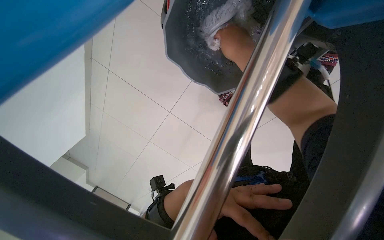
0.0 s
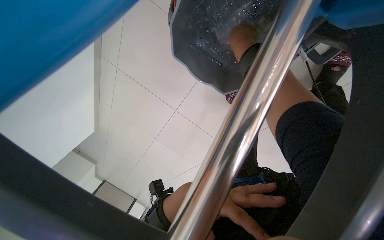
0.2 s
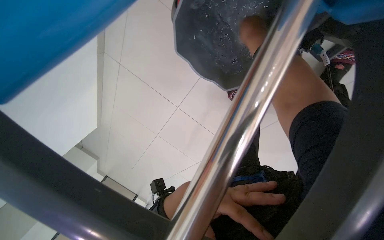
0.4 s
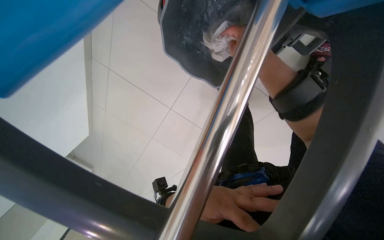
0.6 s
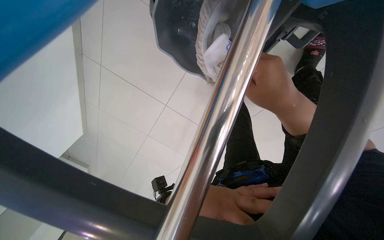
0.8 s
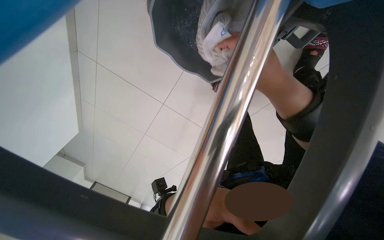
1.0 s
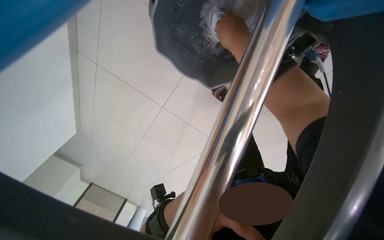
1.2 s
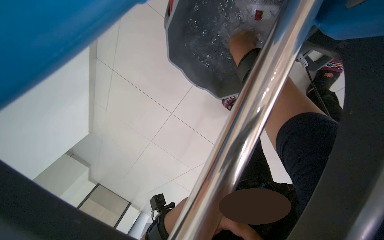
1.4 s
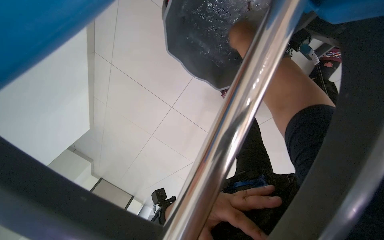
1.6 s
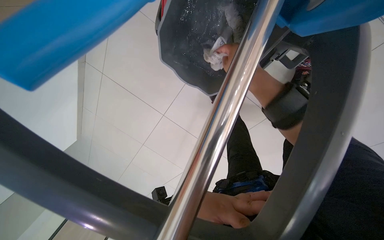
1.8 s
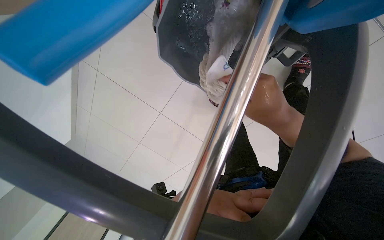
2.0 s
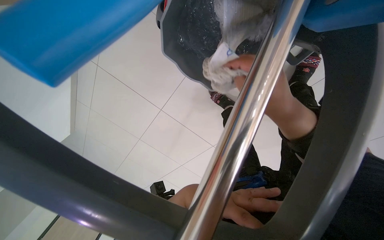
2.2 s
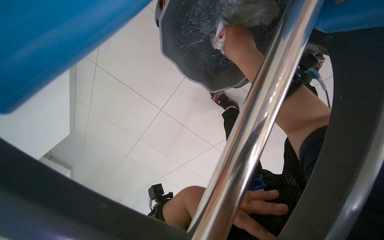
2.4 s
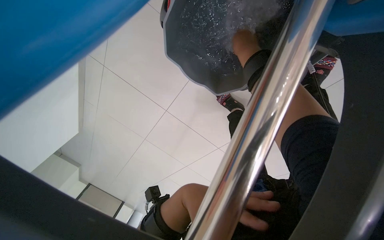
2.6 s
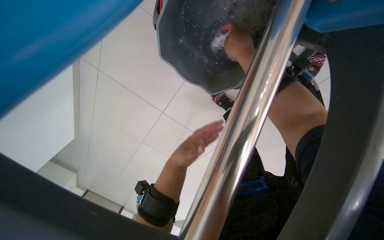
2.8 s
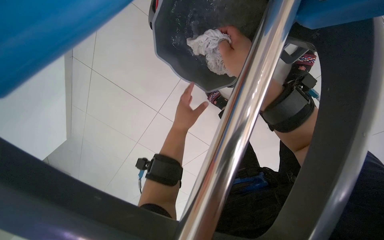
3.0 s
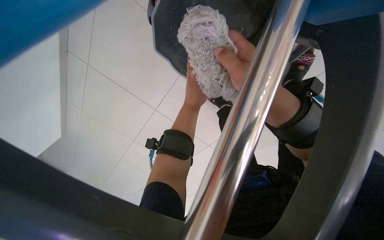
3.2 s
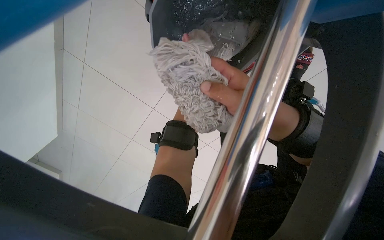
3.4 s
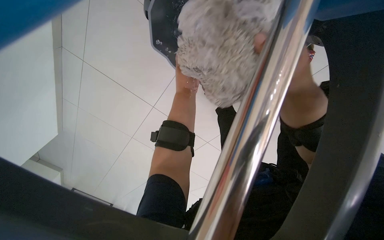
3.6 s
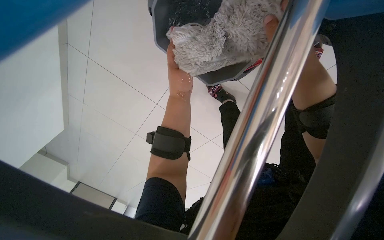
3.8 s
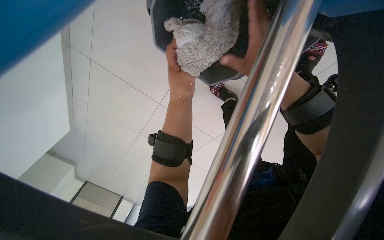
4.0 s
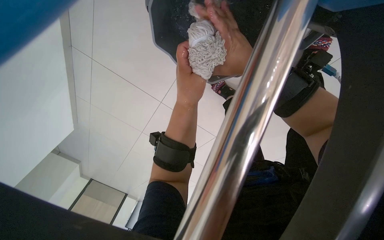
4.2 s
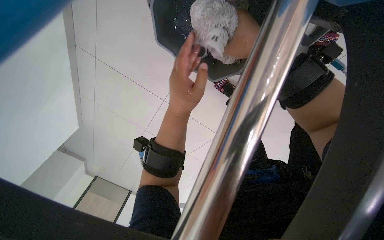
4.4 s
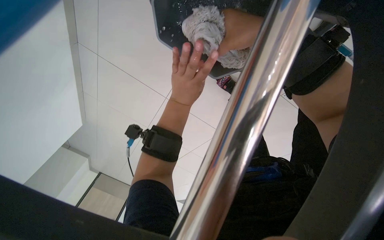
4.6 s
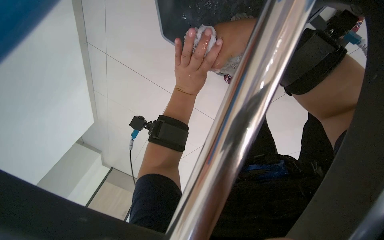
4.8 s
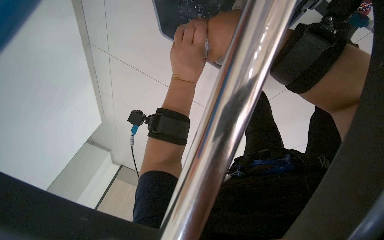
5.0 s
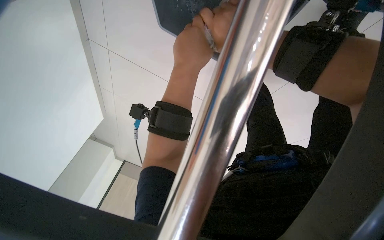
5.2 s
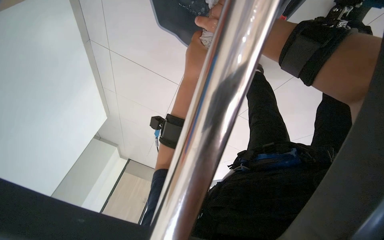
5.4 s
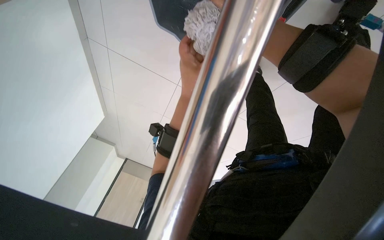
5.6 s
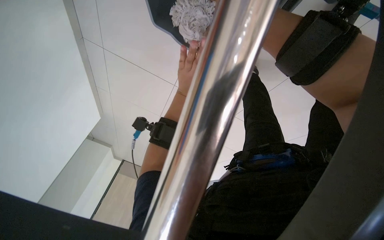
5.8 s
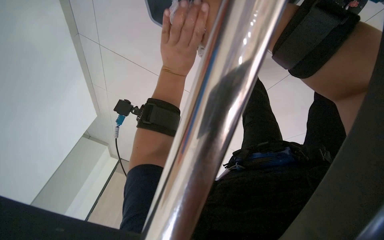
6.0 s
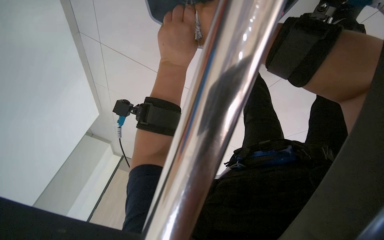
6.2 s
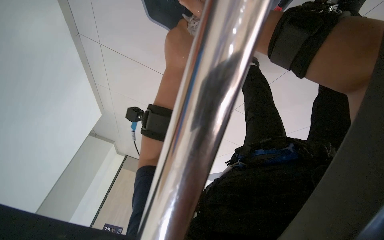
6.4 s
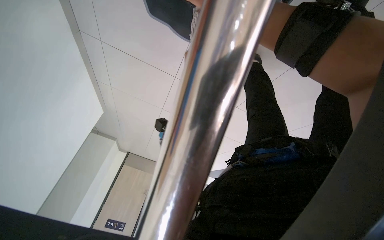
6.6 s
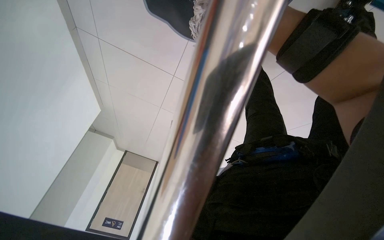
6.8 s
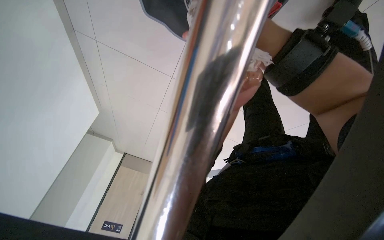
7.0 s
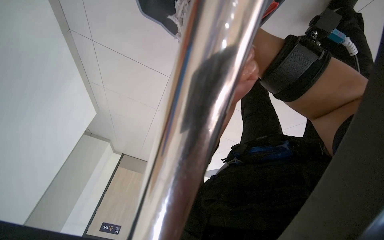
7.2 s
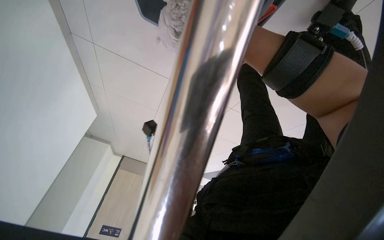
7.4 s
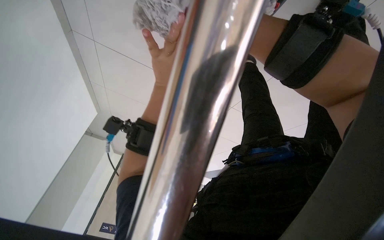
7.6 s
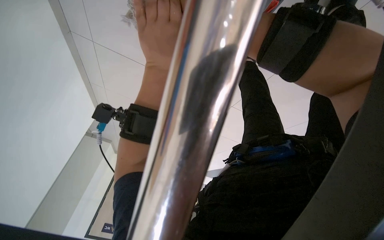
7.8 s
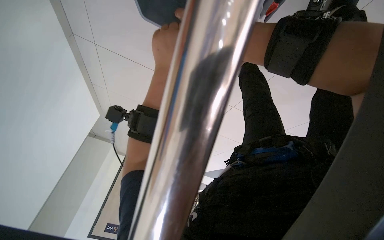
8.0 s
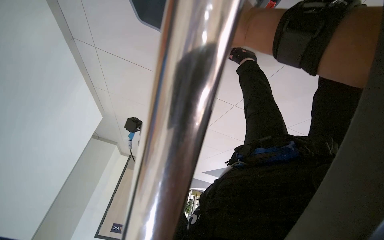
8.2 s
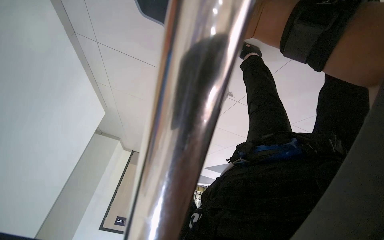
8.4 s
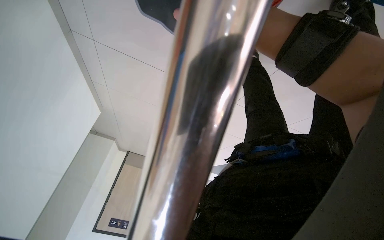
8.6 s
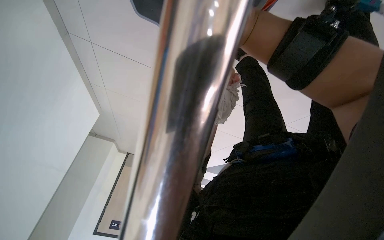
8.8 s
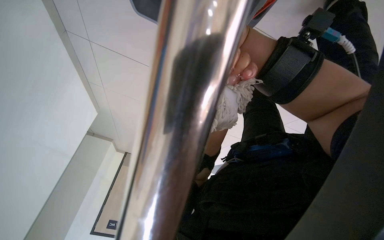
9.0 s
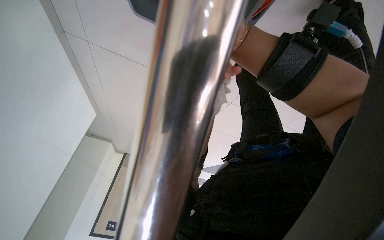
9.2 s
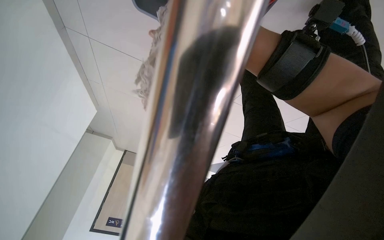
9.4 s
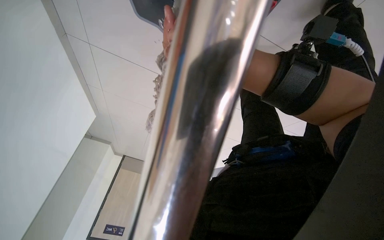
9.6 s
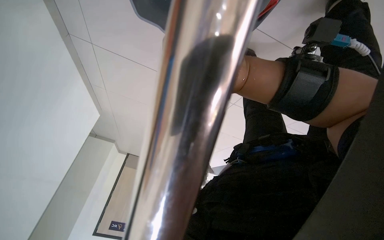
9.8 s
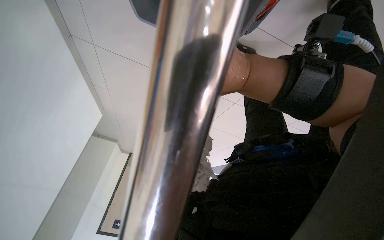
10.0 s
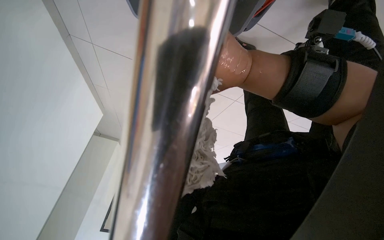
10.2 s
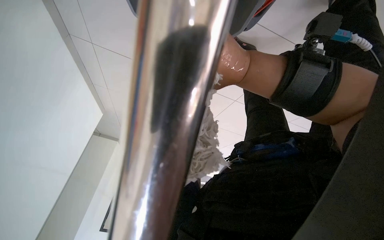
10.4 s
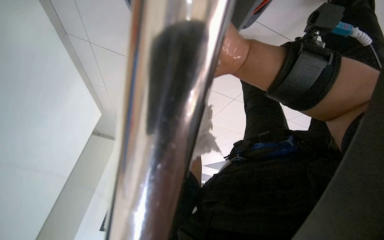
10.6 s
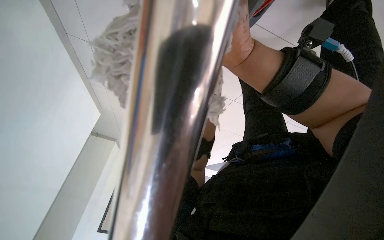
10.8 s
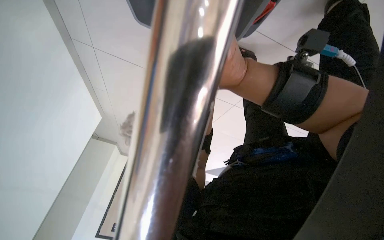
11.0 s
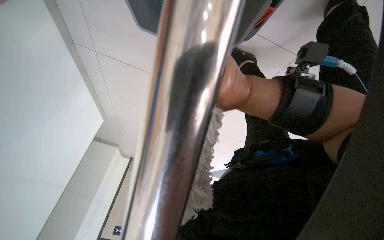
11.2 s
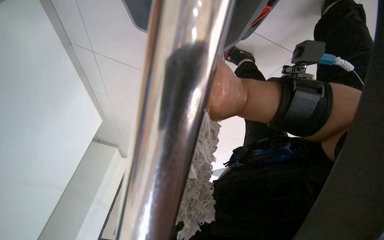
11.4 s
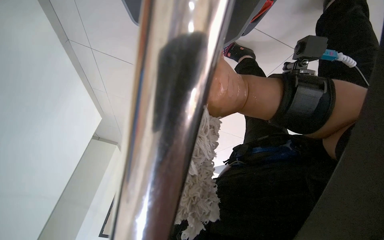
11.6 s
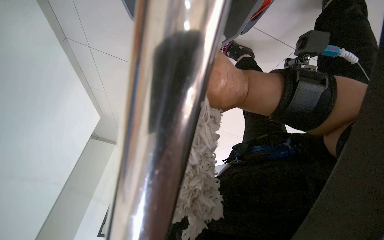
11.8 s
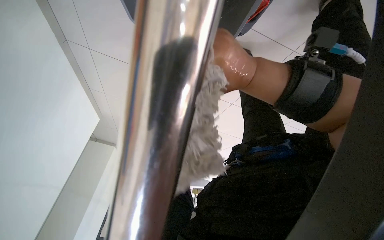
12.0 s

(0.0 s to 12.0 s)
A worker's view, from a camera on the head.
Job: preparing cleaning supplies.
The whole recording: Preparing mop and moving cart. The worker washes the whole mop head.
1.6 s - 3.0 s: The left hand moves up the picture, farther from the camera and to the left, approximately 25 cm.
4.4 s - 6.0 s: The view pans to the left by approximately 15 degrees. The left hand goes nearer and farther, roughly 20 cm each way, reversing 2 times.

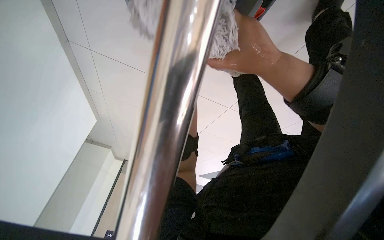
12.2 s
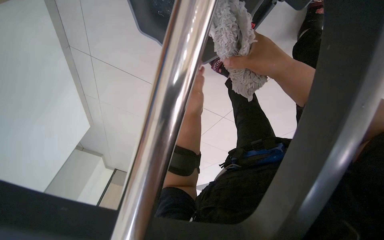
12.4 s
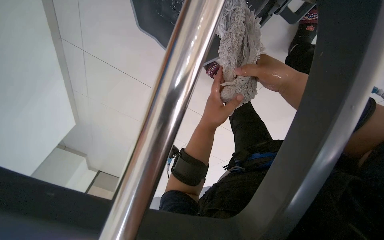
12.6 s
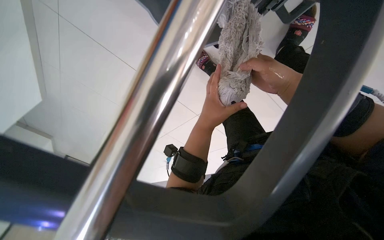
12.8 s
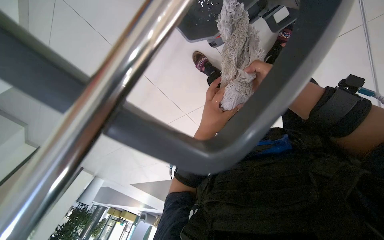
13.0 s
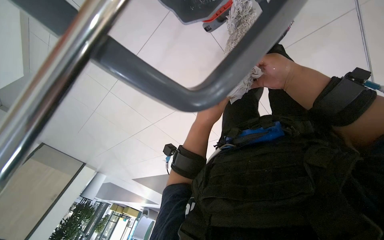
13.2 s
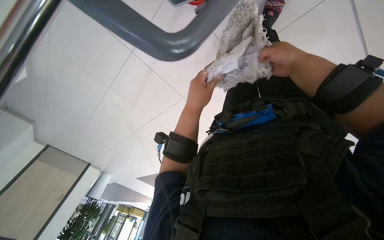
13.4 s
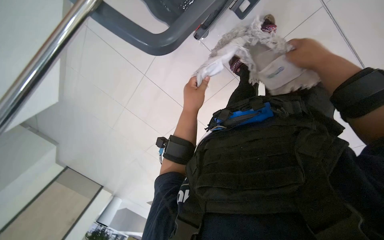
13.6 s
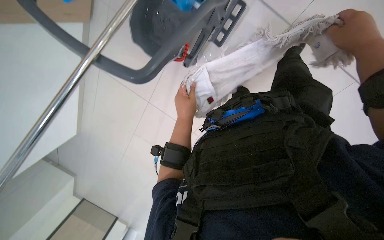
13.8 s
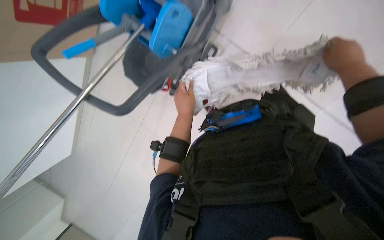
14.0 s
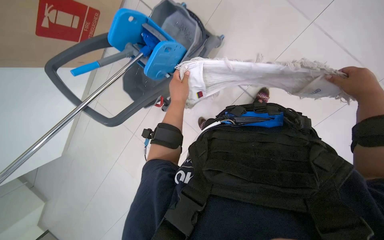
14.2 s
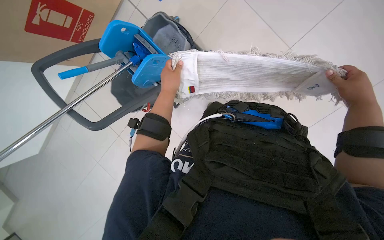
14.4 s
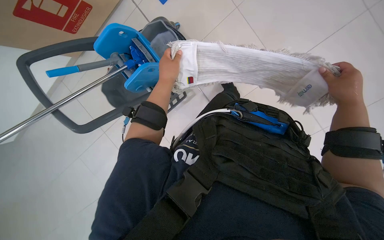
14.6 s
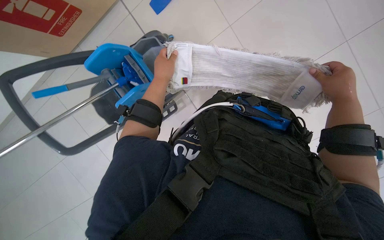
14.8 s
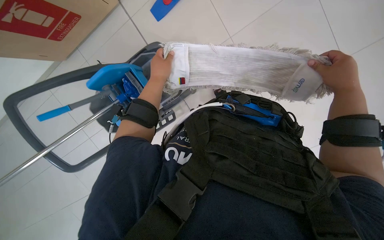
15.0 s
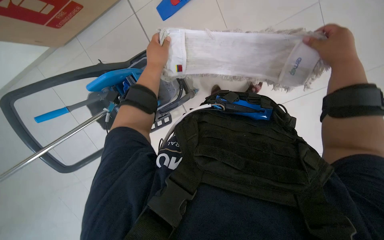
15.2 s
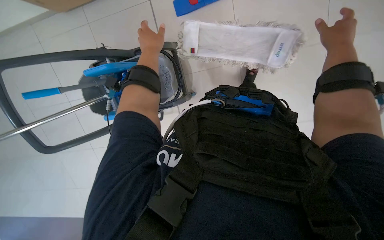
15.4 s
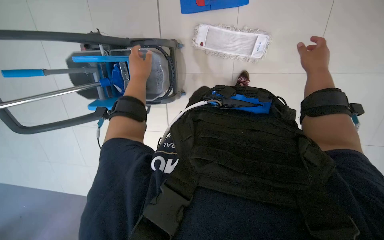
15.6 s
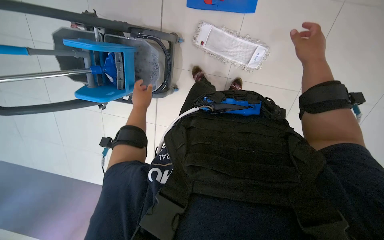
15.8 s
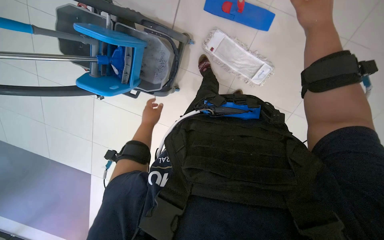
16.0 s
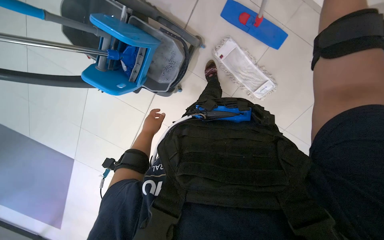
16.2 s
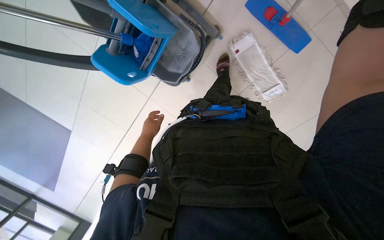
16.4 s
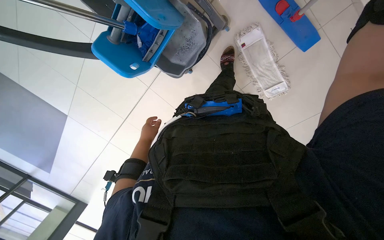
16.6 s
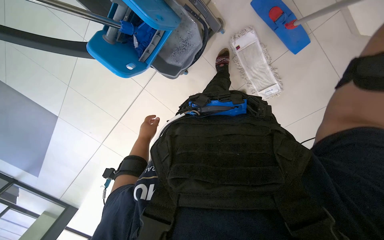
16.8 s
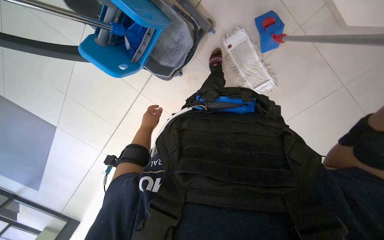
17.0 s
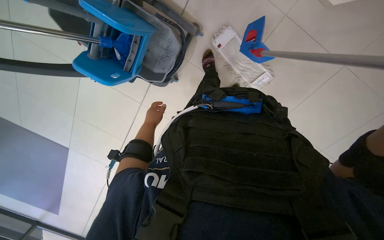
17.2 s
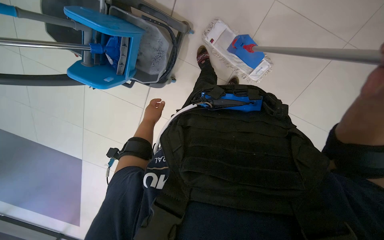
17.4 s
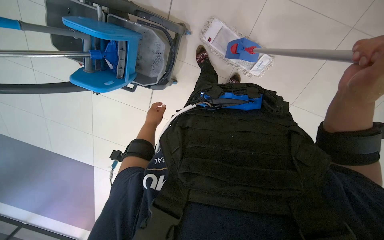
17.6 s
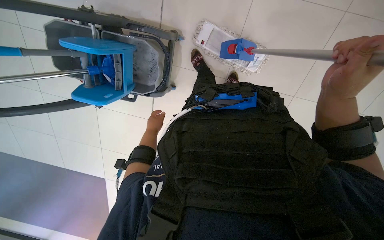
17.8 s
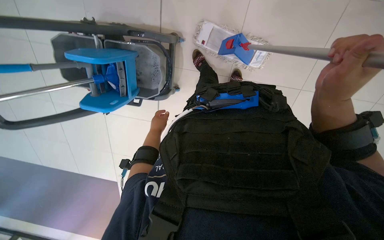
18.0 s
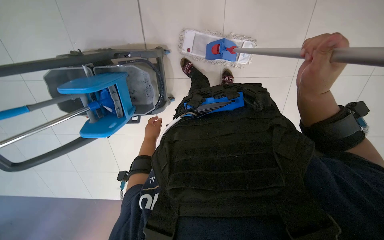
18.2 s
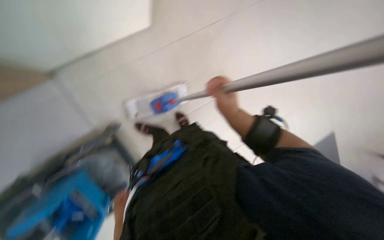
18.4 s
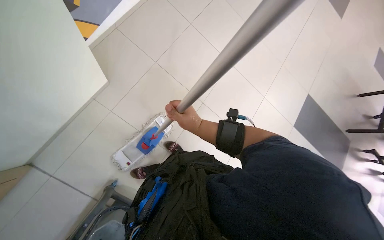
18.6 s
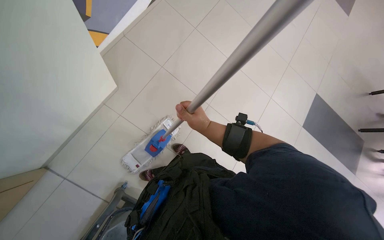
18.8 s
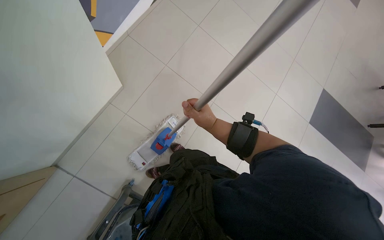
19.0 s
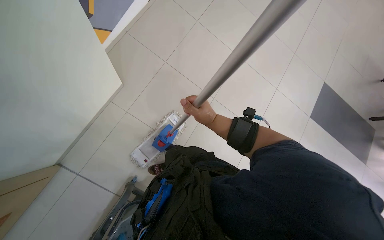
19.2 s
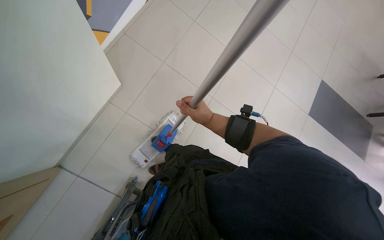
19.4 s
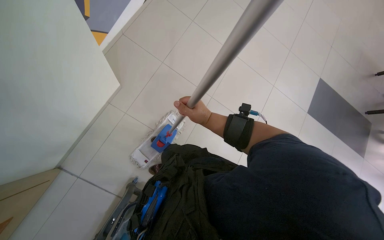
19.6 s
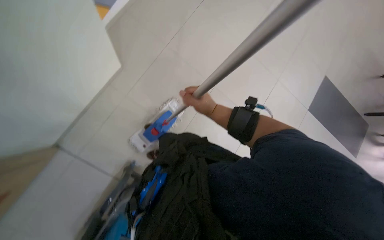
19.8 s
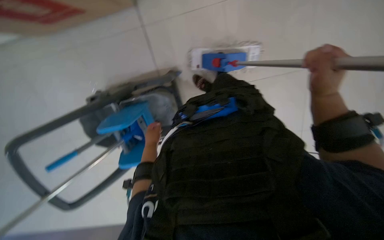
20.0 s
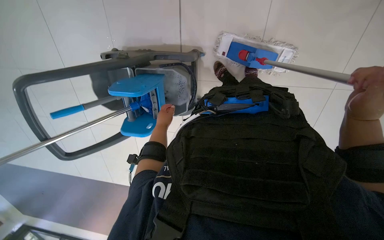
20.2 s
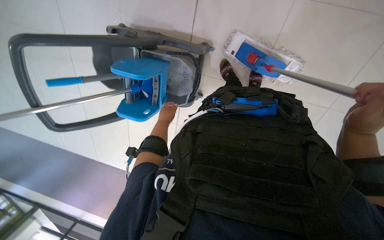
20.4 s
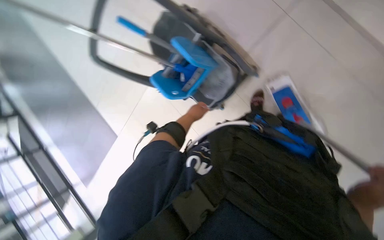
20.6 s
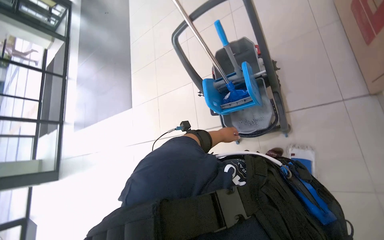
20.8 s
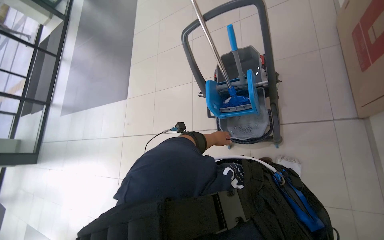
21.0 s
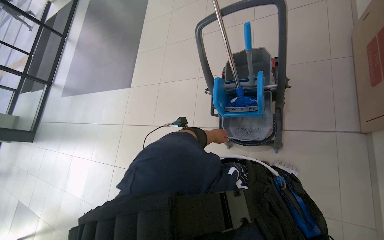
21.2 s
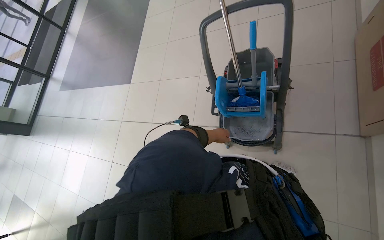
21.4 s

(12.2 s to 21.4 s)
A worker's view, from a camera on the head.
Job: preparing cleaning supplies.
The whole recording: Preparing mop and moving cart. The worker washes the whole mop head.
13.8 s - 15.2 s: The camera pitches upward, by roughly 15 degrees. The left hand heads up the picture, covering approximately 15 cm.
15.2 s - 16.8 s: The camera travels about 80 cm. The view tilts some 15 degrees downward. The scene rotates clockwise by roughly 35 degrees.
16.8 s - 18.4 s: The view tilts about 25 degrees upward. The scene rotates counterclockwise by approximately 70 degrees.
18.4 s - 19.8 s: The scene turns some 30 degrees counterclockwise in the picture.
19.8 s - 21.4 s: The camera is carried roughly 70 cm. The camera pitches downward, by roughly 20 degrees. The scene turns roughly 130 degrees clockwise in the picture.
